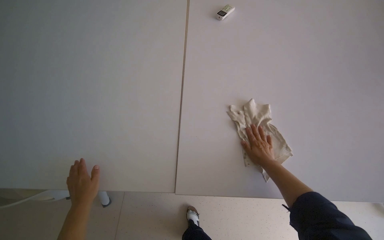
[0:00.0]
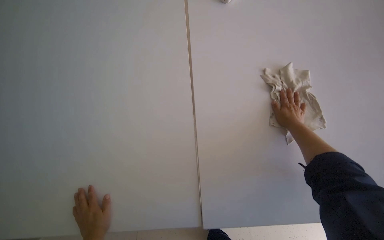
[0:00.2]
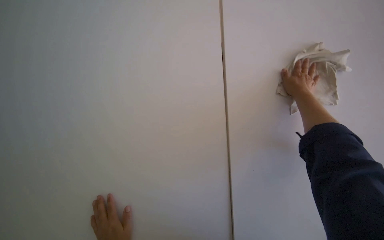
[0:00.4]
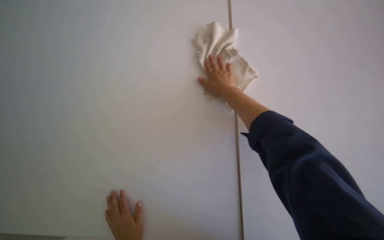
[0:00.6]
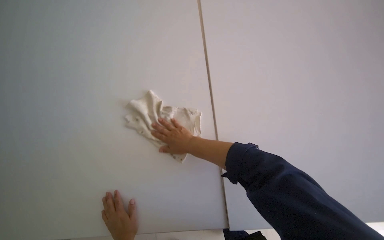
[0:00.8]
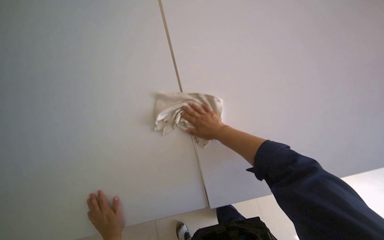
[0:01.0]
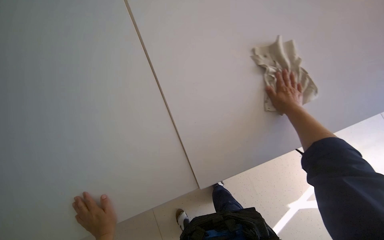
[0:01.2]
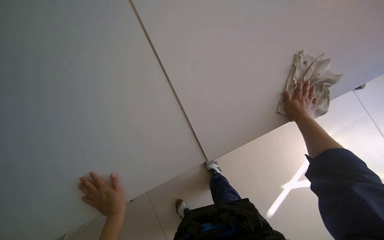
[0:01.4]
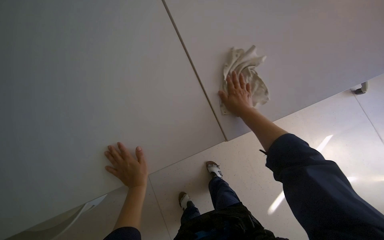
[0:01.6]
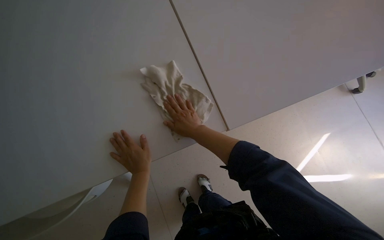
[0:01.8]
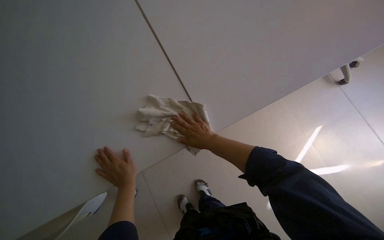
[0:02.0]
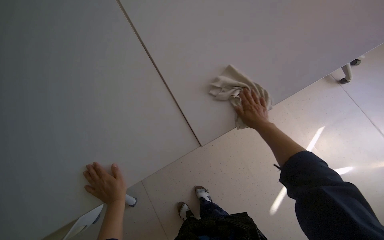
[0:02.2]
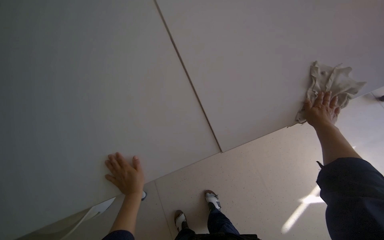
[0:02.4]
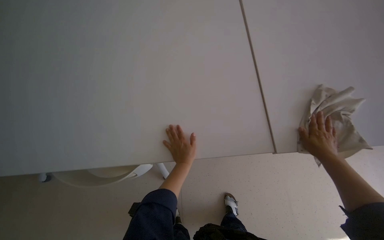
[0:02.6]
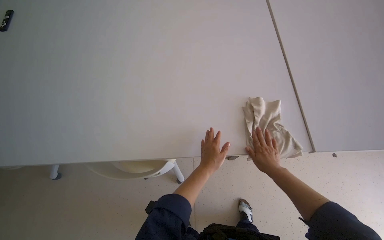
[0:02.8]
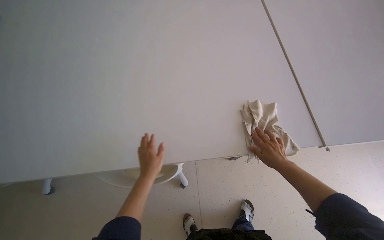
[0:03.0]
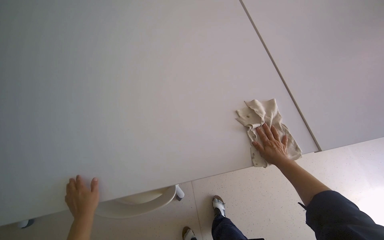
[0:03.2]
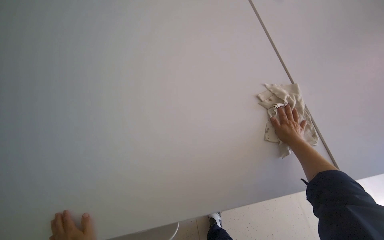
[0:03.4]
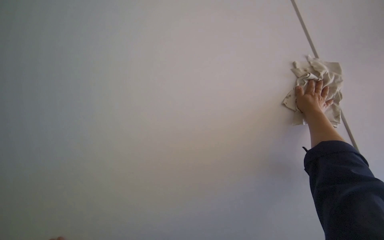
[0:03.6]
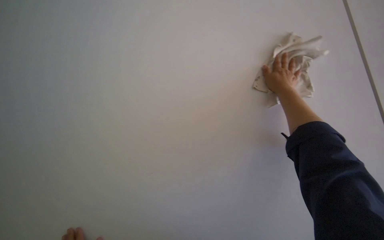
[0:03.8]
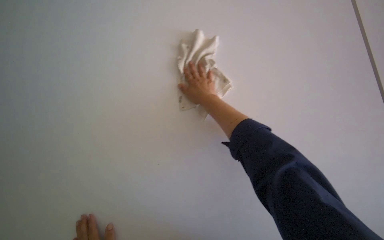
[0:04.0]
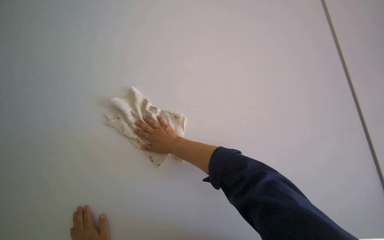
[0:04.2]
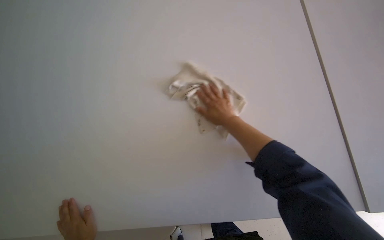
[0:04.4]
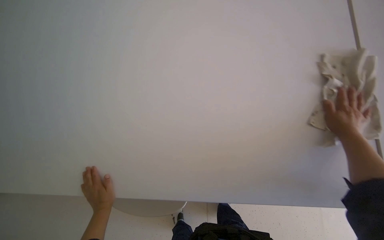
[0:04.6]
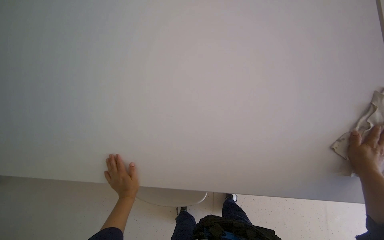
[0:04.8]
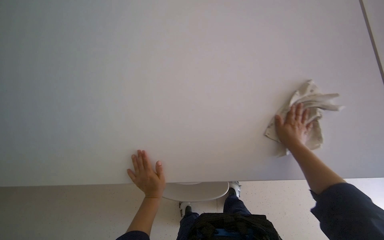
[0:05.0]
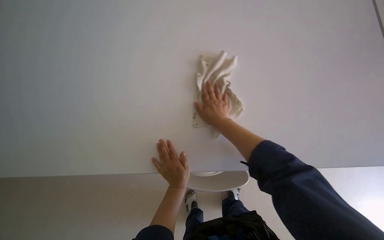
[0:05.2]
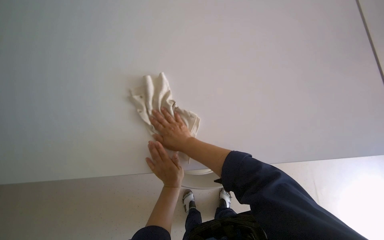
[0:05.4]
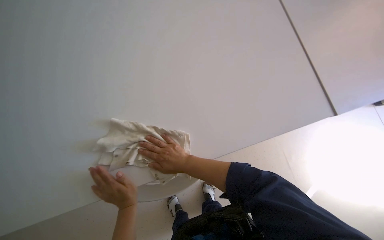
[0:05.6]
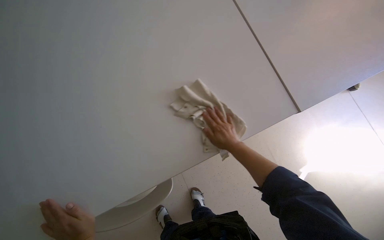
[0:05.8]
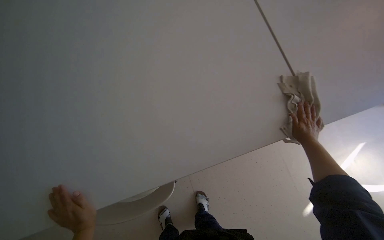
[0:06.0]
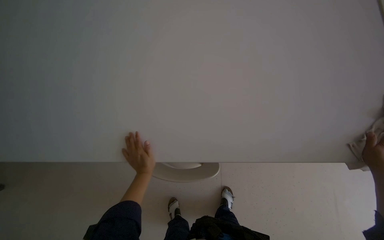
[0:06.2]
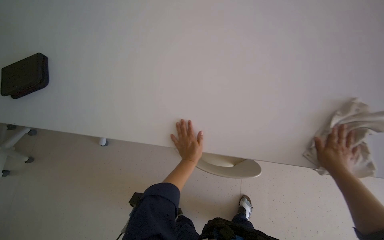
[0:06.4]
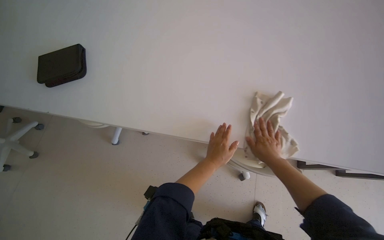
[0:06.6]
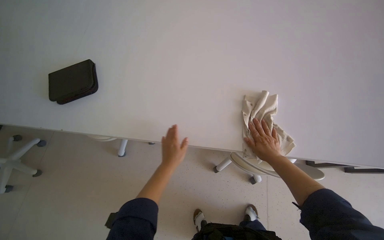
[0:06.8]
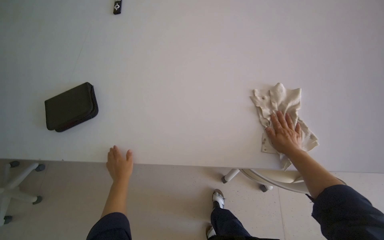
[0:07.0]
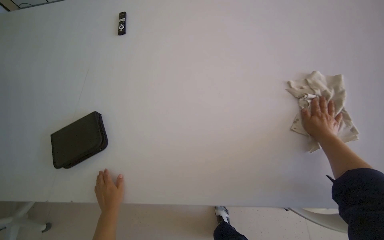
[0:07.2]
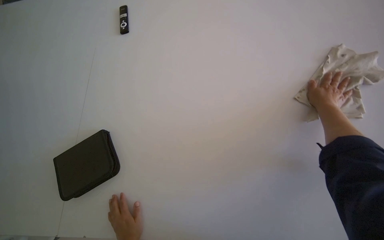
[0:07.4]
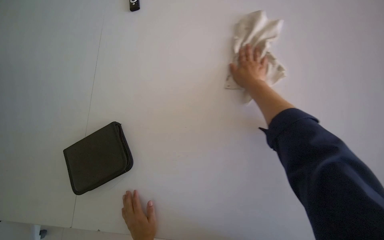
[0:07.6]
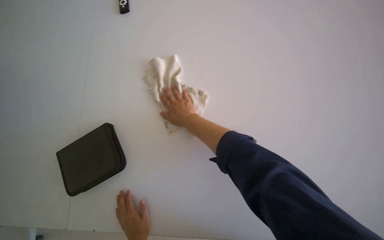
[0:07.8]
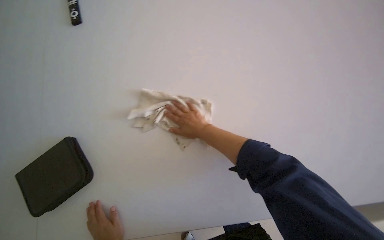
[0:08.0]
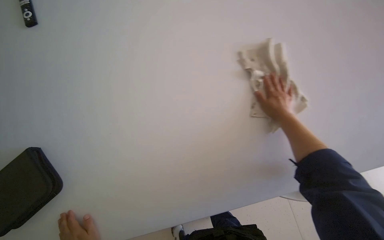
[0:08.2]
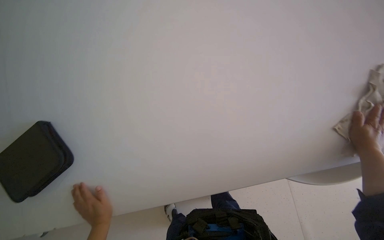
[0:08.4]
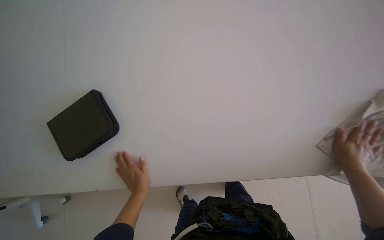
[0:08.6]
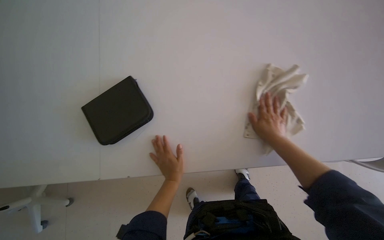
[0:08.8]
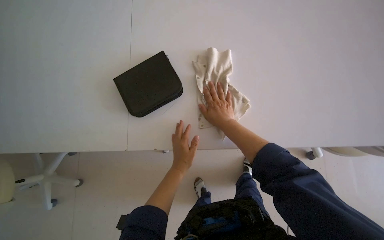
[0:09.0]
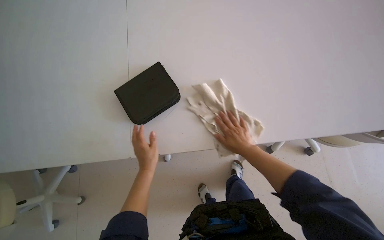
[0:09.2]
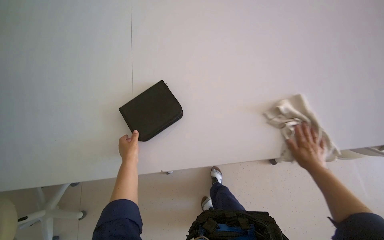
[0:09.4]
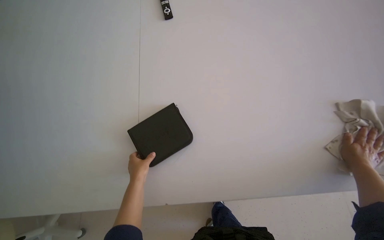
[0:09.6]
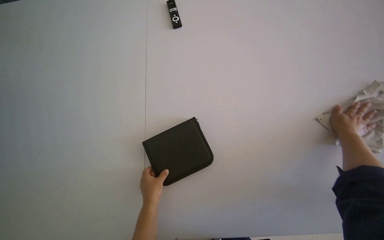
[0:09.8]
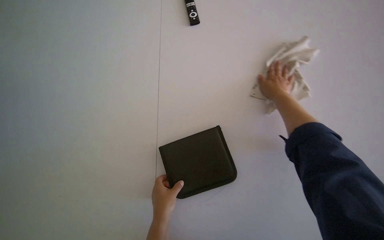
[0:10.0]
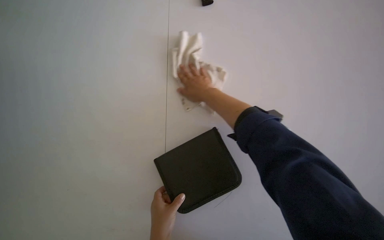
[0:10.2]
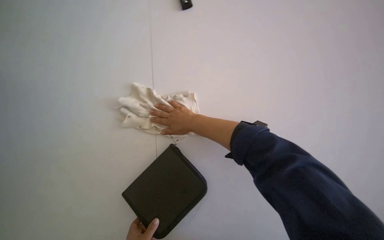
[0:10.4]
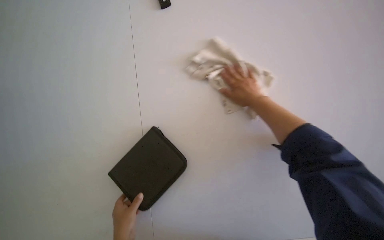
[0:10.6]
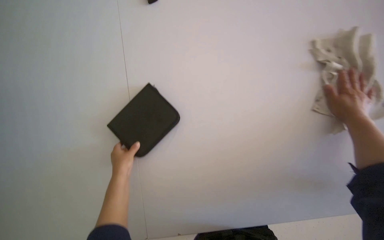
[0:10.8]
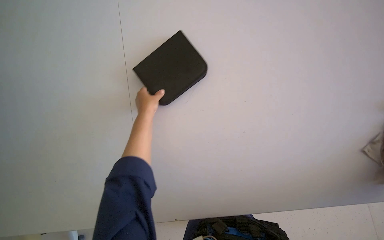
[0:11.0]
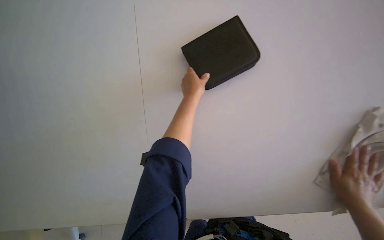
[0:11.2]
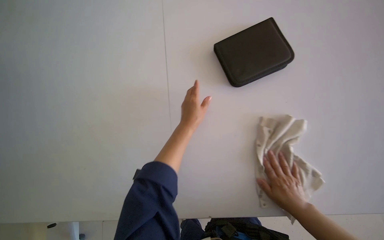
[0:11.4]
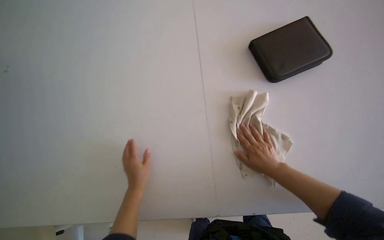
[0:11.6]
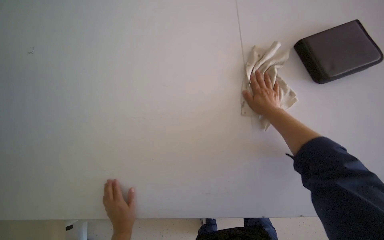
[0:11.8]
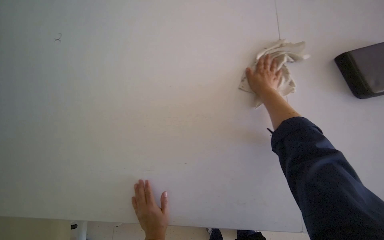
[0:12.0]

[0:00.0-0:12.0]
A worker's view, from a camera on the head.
Job: wiping surfaces.
The whole recording: Wiping long white table. The worker wipes a long white table with a white cloth.
0:01.6 to 0:03.0: The right hand swings left and right, about 40 cm each way, with 2 reversals, while the left hand goes to the right and returns, about 20 cm each way.
0:03.0 to 0:04.4: The wearer's head swings about 40 degrees to the right.
0:04.4 to 0:06.0: The right hand swings left and right, approximately 50 cm each way, with 2 reversals.
0:06.0 to 0:07.6: The right hand goes left and right, some 35 cm each way, reversing 2 times.
0:07.6 to 0:09.0: The wearer looks some 30 degrees further to the right. The right hand goes left and right, approximately 50 cm each way, reversing 2 times.
0:09.0 to 0:10.4: The right hand goes to the right and returns, some 35 cm each way.
0:10.4 to 0:12.0: The wearer looks about 20 degrees further downward.

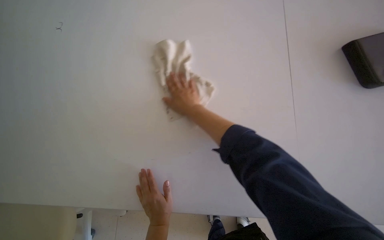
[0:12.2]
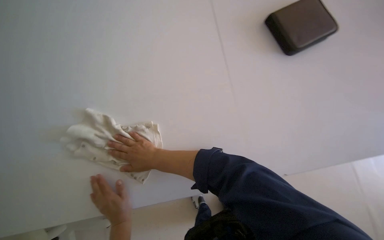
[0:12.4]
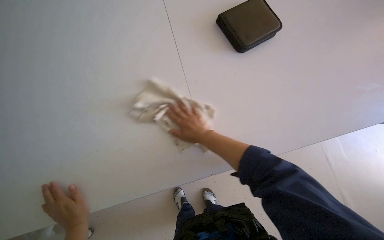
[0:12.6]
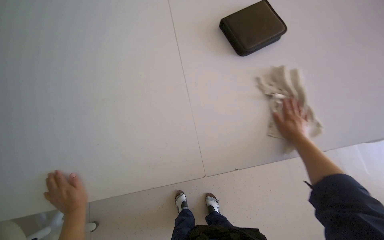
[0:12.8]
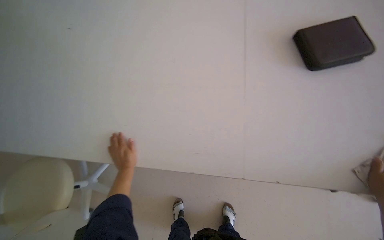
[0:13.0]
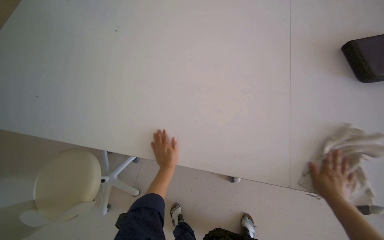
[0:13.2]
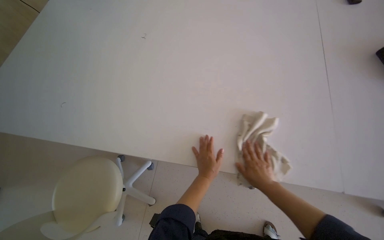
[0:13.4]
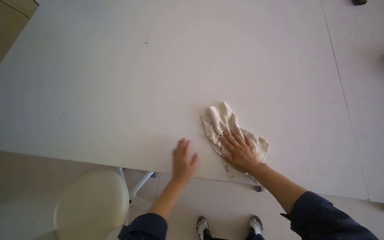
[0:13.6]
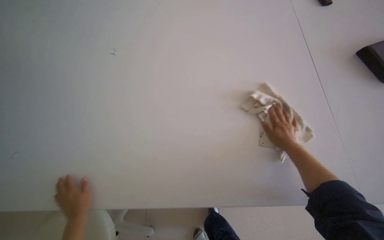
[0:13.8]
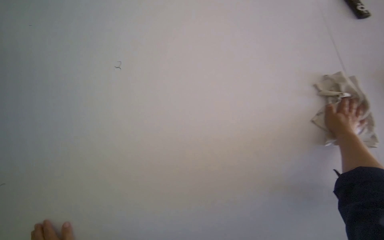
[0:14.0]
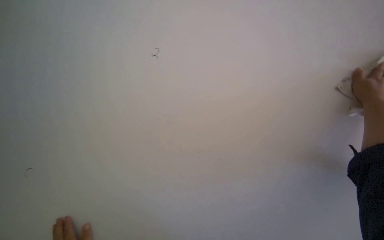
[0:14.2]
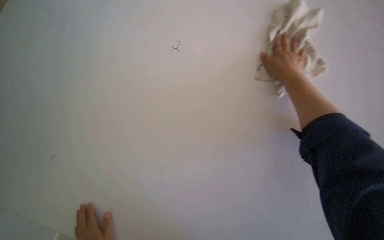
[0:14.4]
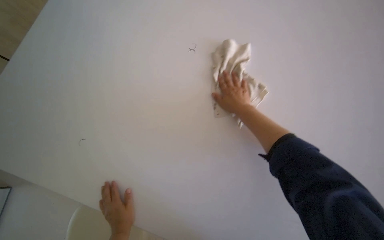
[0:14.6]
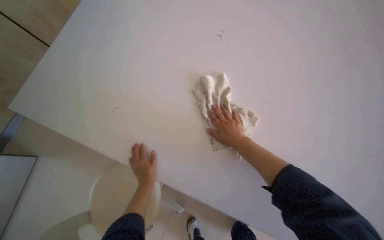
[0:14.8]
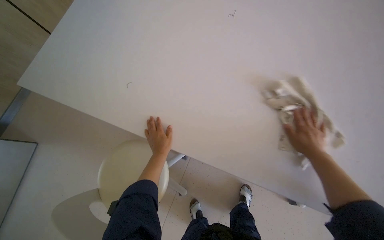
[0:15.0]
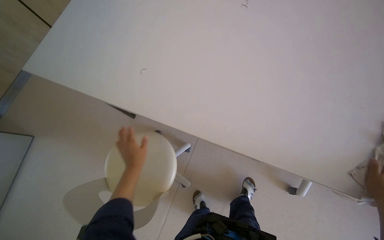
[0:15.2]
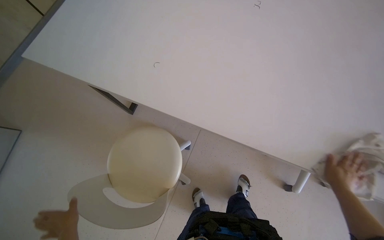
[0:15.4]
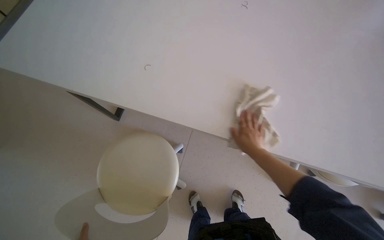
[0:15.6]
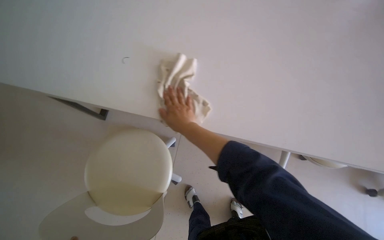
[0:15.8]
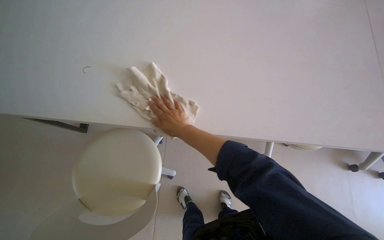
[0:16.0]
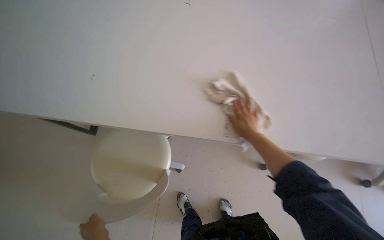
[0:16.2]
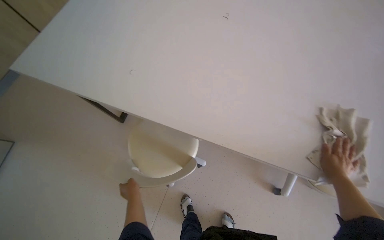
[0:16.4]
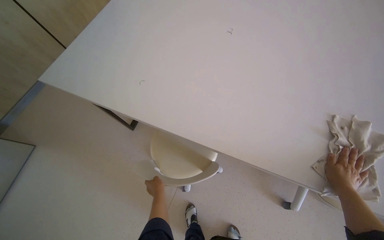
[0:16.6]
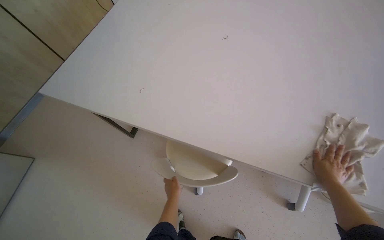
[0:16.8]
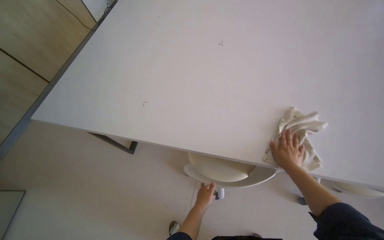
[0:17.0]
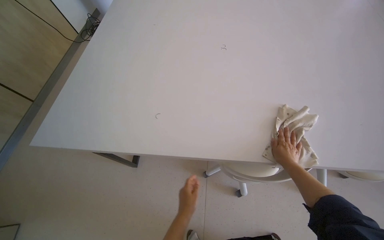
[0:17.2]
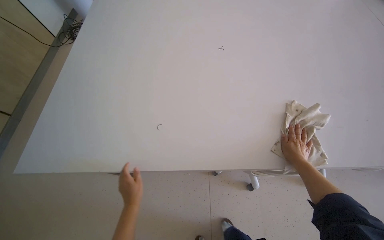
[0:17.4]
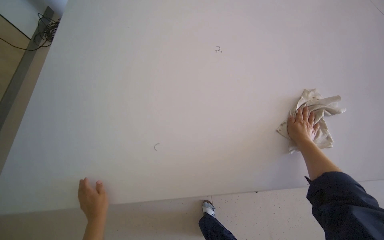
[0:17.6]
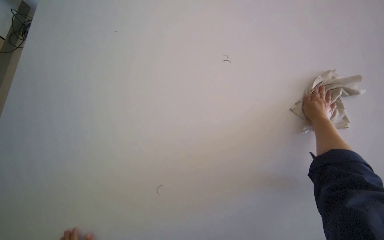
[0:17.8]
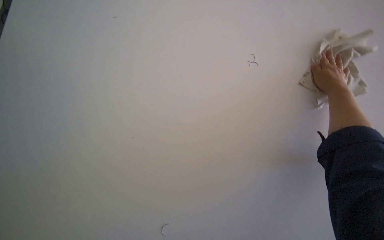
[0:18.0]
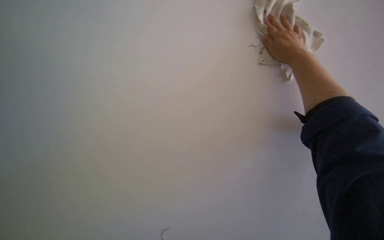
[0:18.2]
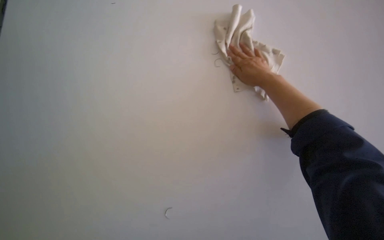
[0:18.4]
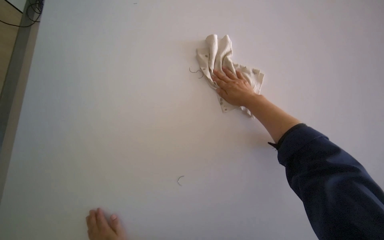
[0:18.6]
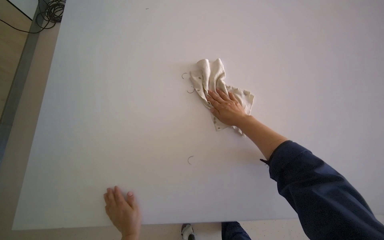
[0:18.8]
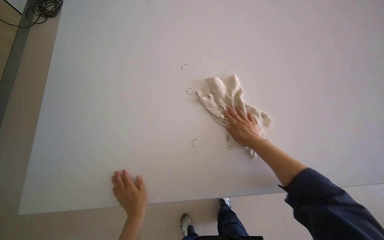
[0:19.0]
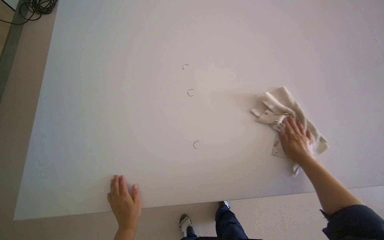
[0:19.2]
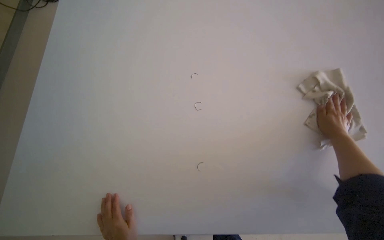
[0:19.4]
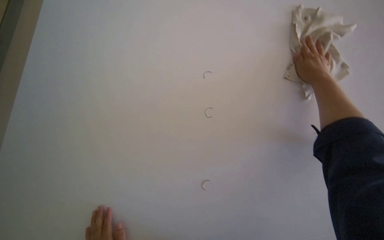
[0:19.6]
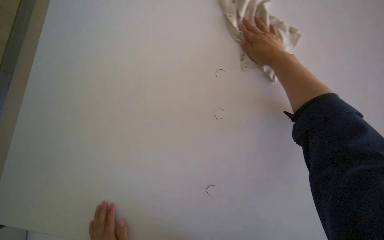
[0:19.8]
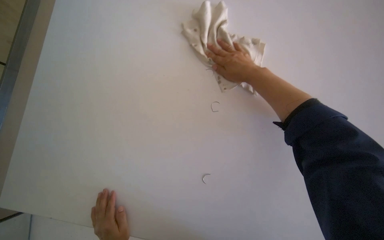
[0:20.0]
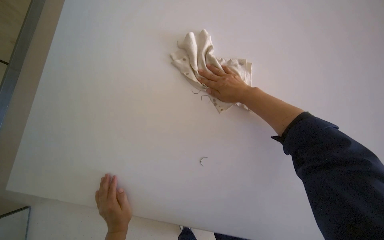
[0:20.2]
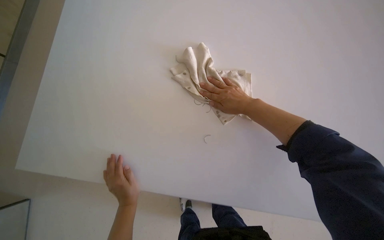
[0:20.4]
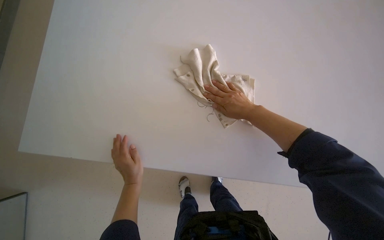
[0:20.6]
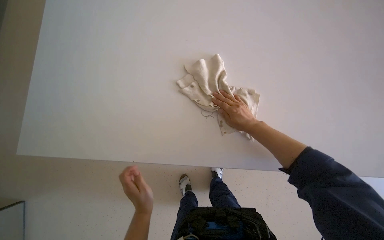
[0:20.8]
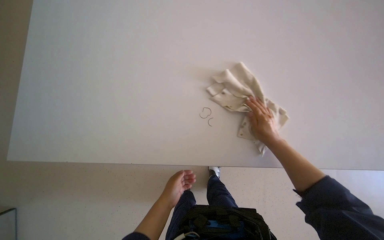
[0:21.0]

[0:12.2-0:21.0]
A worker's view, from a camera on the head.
Job: wiping surfaces.
The whole recording: Wiping long white table. The worker wipes a long white table with a white cloth.
0:12.2 to 0:13.6: The wearer's head swings roughly 15 degrees to the right.
0:13.6 to 0:15.2: The wearer's head swings about 20 degrees to the left.
0:15.2 to 0:16.6: The right hand goes to the left and returns, some 50 cm each way.
0:16.6 to 0:18.0: The right hand heads up the picture, covering about 15 cm.
0:18.0 to 0:19.6: The view swings some 15 degrees to the left. The wearer looks roughly 15 degrees further upward. The scene turns roughly 35 degrees counterclockwise in the picture.
0:19.6 to 0:21.0: The head travels roughly 40 cm. The scene rotates counterclockwise by about 65 degrees.
